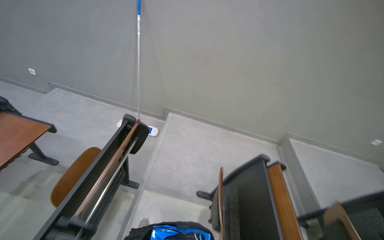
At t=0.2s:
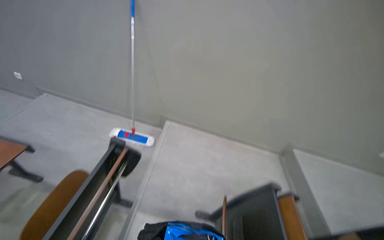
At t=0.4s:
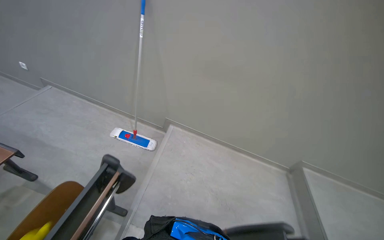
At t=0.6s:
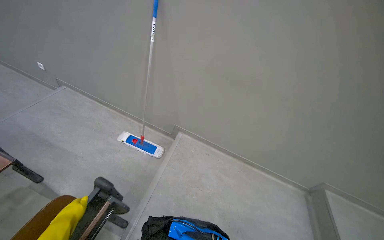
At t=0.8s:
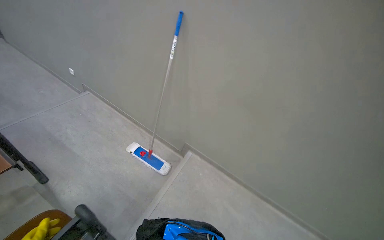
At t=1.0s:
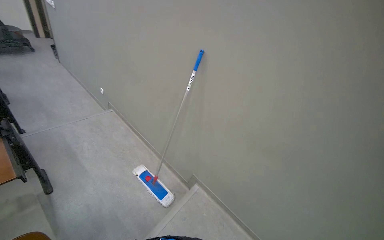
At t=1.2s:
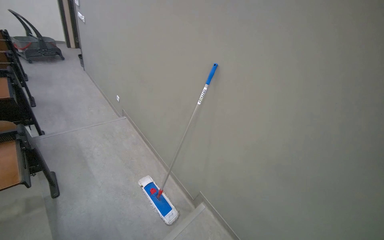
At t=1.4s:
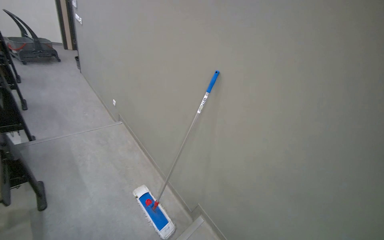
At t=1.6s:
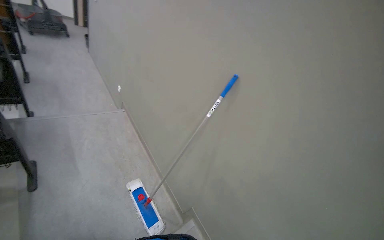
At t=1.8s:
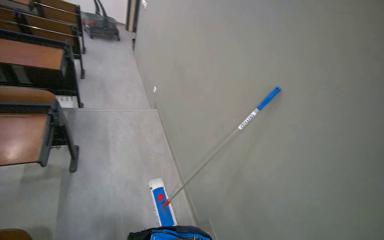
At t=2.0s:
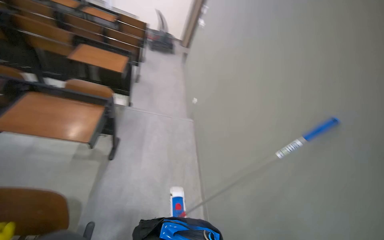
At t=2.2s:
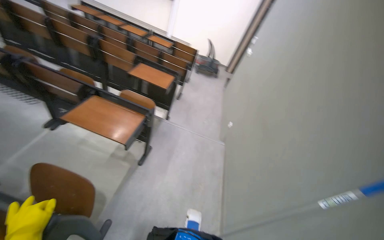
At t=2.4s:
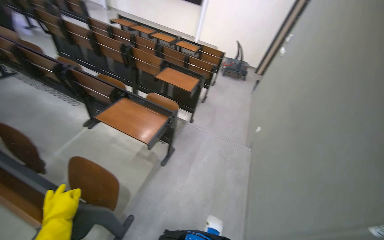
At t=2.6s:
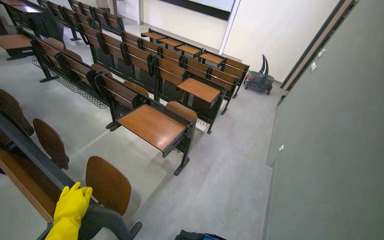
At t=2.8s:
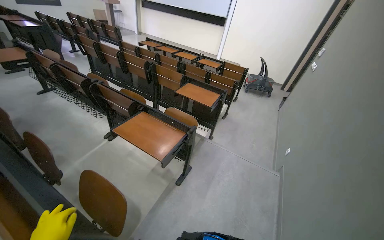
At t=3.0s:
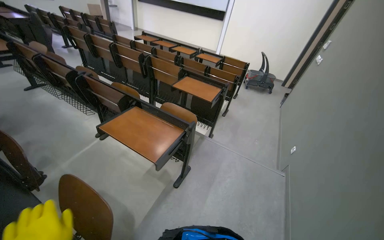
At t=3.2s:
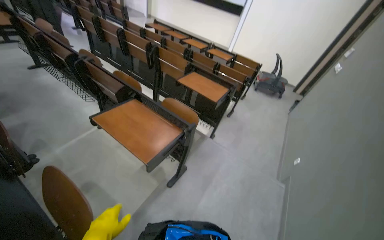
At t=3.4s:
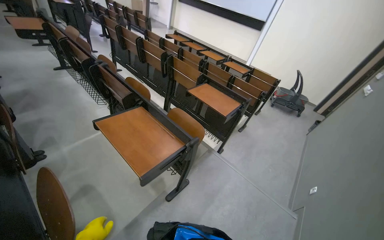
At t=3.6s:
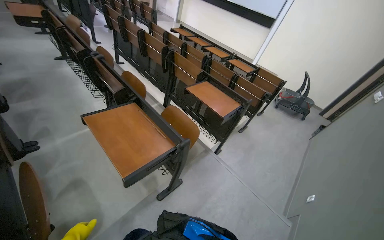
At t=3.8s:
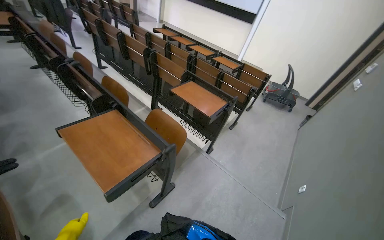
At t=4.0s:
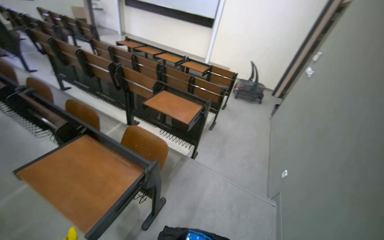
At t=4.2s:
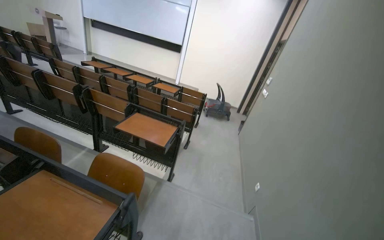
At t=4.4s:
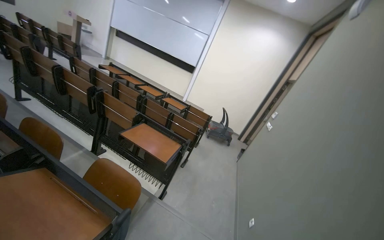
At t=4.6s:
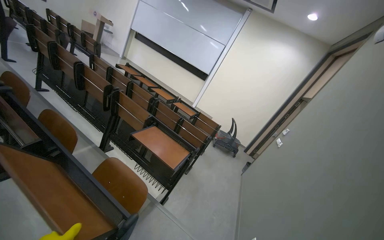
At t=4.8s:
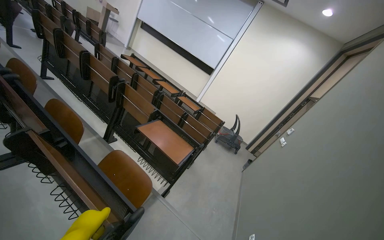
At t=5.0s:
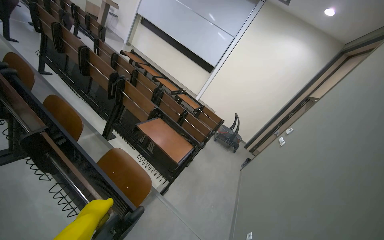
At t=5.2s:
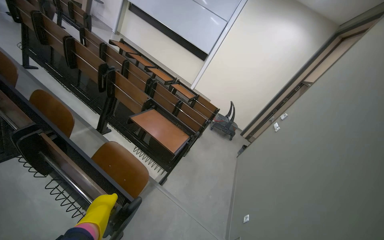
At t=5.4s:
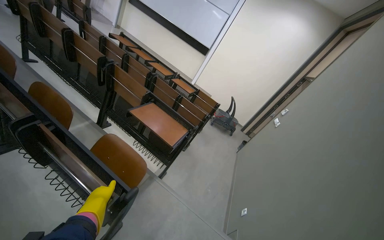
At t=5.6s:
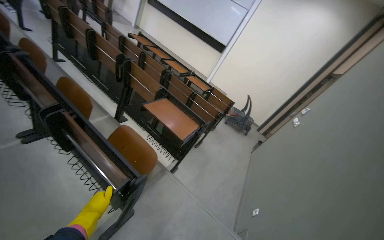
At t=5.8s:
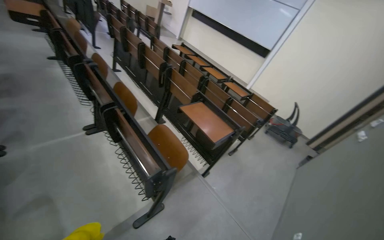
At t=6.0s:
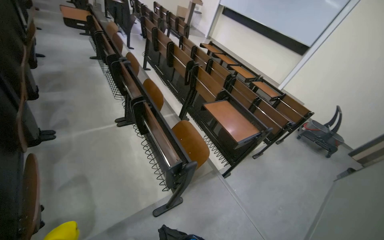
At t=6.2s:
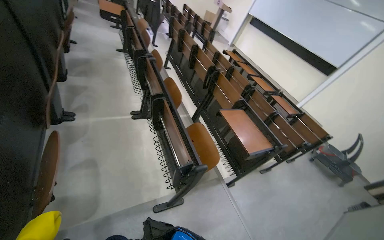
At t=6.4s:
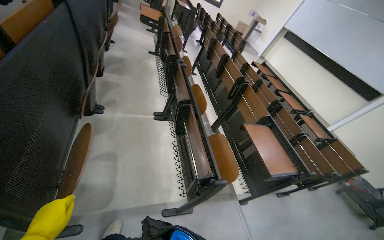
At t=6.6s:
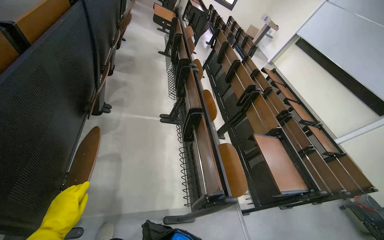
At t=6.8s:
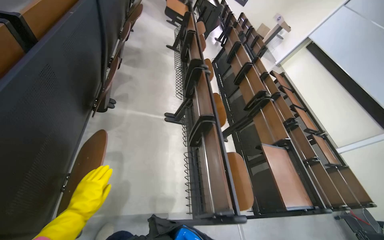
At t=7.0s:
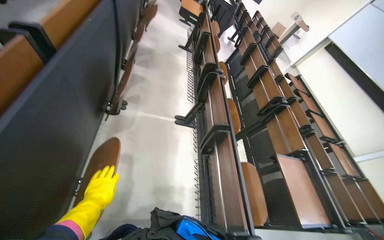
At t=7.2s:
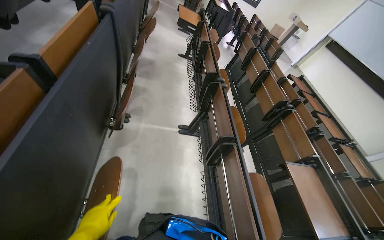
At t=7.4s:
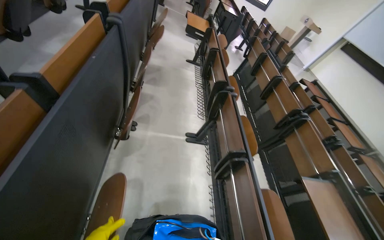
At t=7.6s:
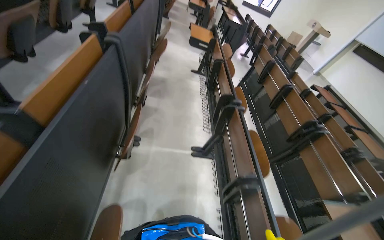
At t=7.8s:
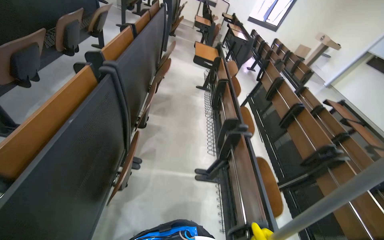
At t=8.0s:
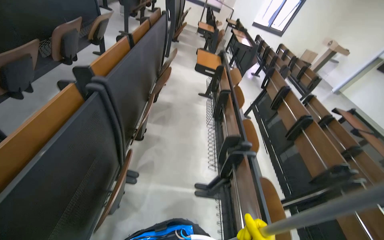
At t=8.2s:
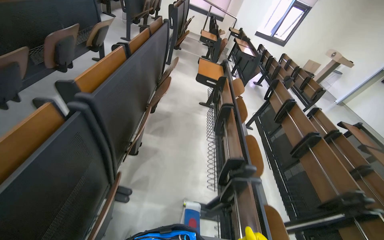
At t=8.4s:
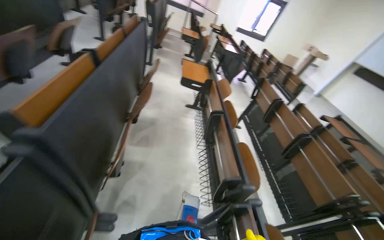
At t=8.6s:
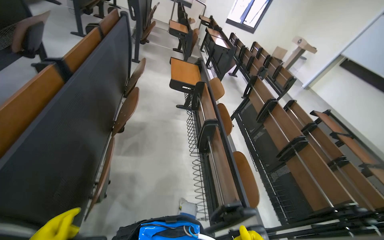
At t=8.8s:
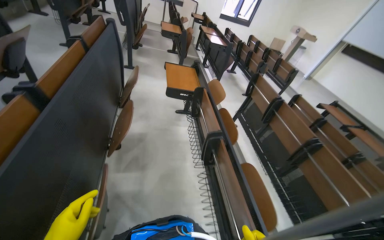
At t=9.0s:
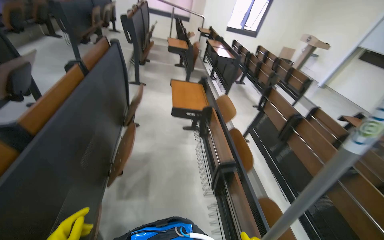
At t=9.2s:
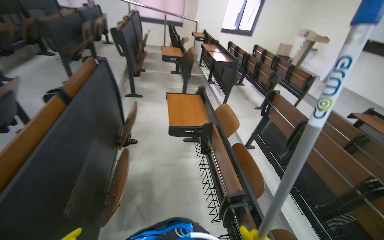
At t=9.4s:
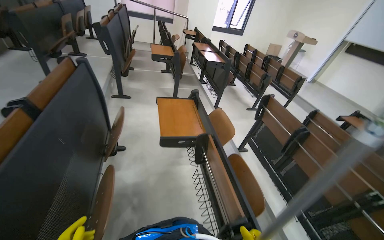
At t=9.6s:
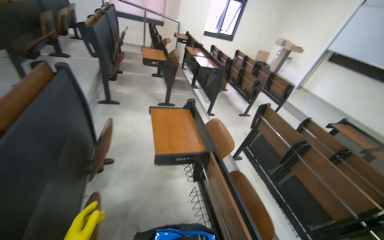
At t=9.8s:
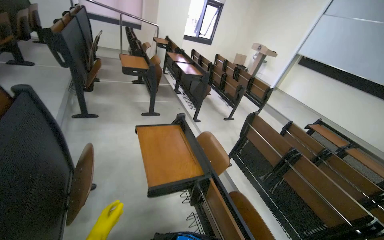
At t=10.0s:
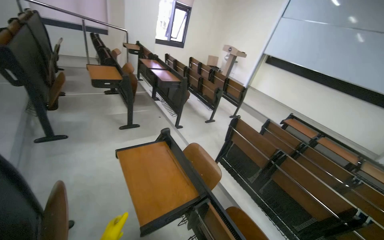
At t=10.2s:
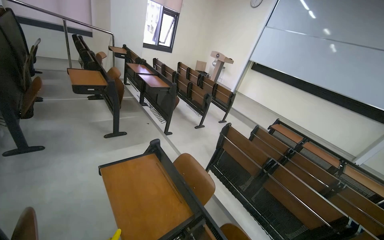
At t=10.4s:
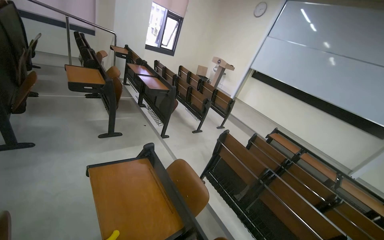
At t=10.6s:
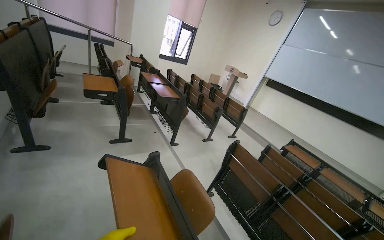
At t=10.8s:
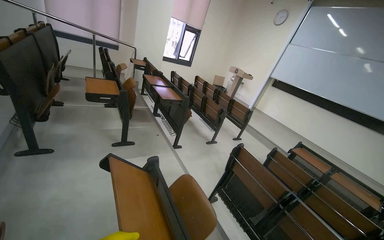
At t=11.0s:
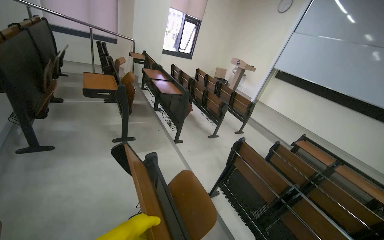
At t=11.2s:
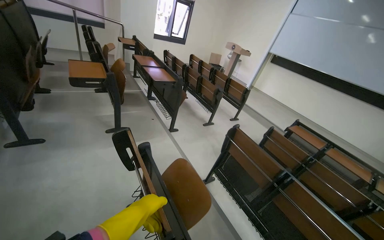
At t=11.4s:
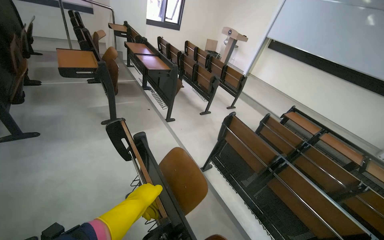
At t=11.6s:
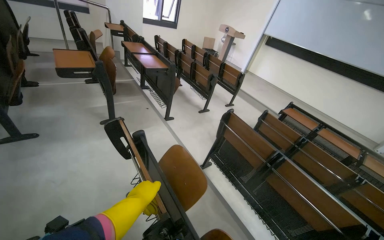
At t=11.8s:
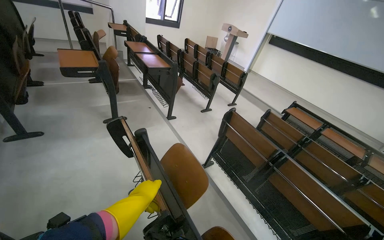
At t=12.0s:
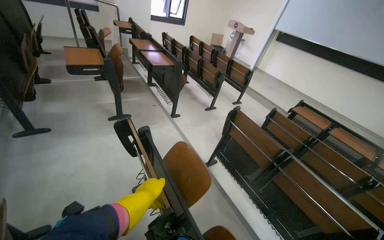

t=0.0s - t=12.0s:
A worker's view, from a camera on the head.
Job: mopping floor.
The whole recording: Cleaning lecture hall. The worker cleans the lecture hall by mopping the floor and walls, and wiping desks.
t=0.0s - t=1.6s: The camera travels approximately 90 cm. The wearer's head swings roughly 45 degrees to the left. The view tips upward by roughly 15 degrees.
t=1.6s - t=3.0s: The head turns to the left by some 65 degrees. The wearer looks approximately 20 degrees further upward.
t=3.0s - t=4.4s: The view tips upward by approximately 15 degrees.
t=4.4s - t=6.0s: The head turns to the left by about 35 degrees.
t=6.0s - t=7.6s: The camera travels approximately 60 cm. The wearer looks some 30 degrees further to the left.
t=7.6s - t=9.0s: The camera is carried about 1 m.
t=9.0s - t=10.4s: The head travels approximately 90 cm. The head turns to the right by some 30 degrees.

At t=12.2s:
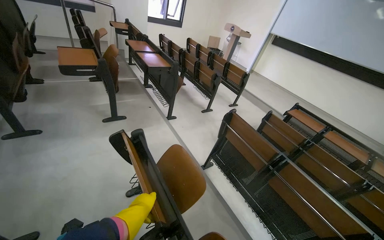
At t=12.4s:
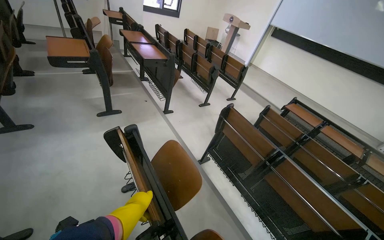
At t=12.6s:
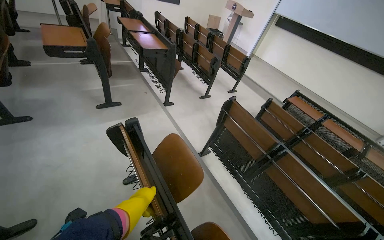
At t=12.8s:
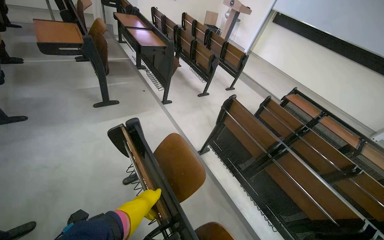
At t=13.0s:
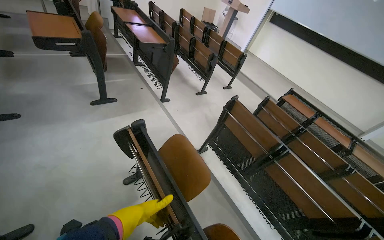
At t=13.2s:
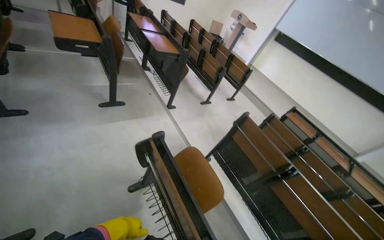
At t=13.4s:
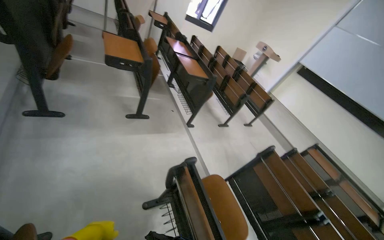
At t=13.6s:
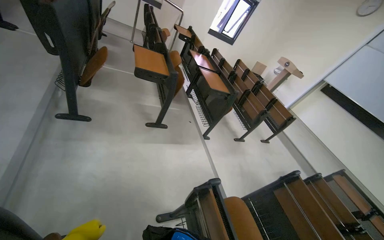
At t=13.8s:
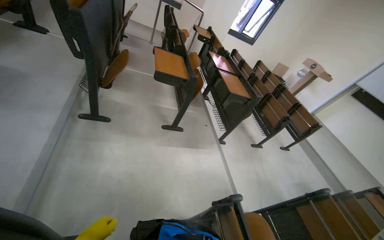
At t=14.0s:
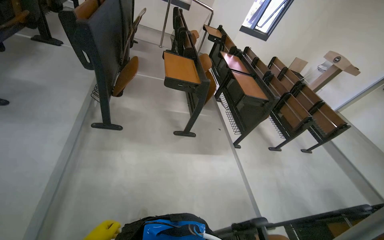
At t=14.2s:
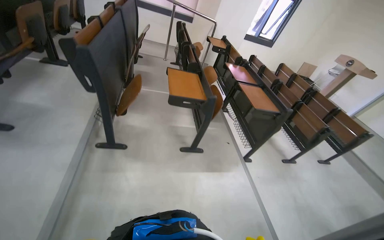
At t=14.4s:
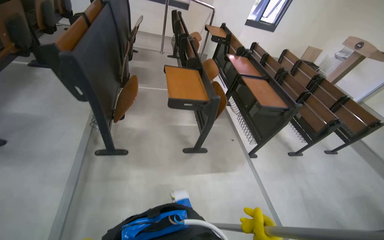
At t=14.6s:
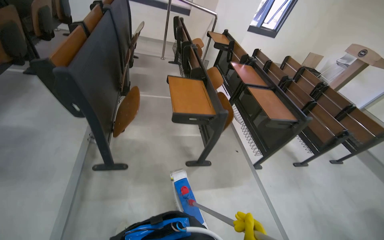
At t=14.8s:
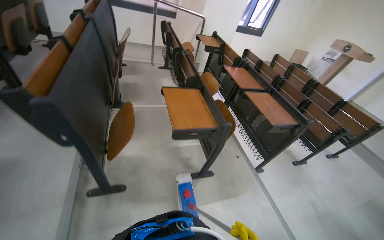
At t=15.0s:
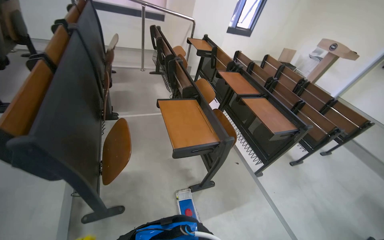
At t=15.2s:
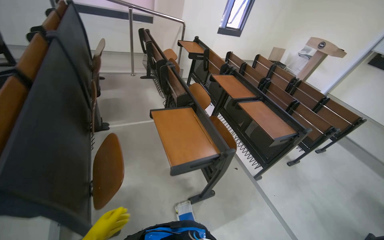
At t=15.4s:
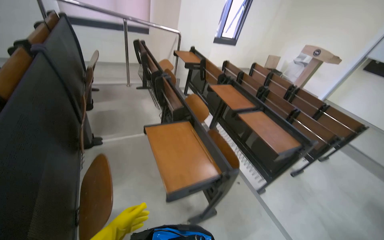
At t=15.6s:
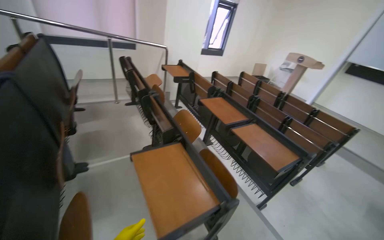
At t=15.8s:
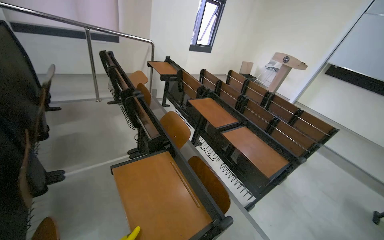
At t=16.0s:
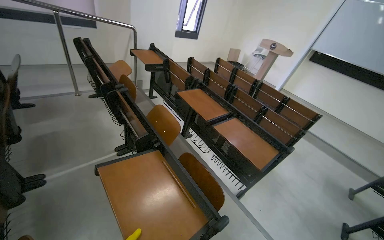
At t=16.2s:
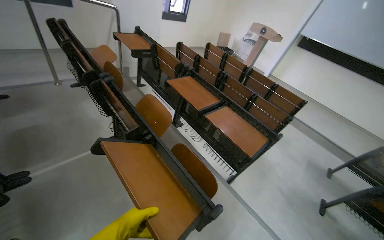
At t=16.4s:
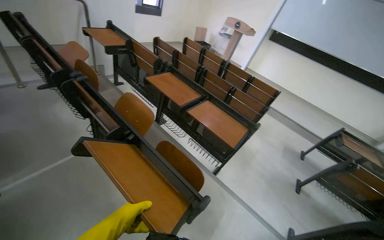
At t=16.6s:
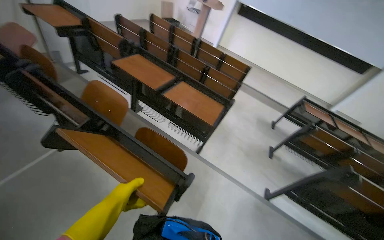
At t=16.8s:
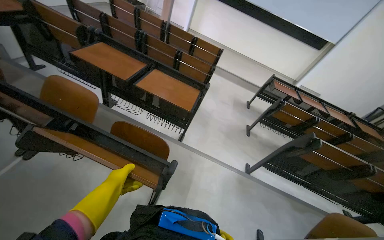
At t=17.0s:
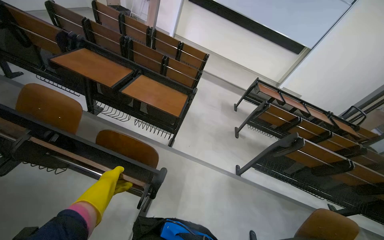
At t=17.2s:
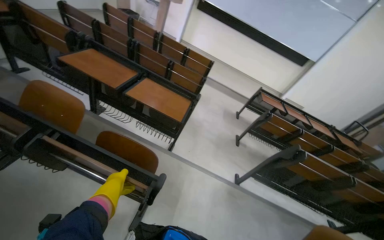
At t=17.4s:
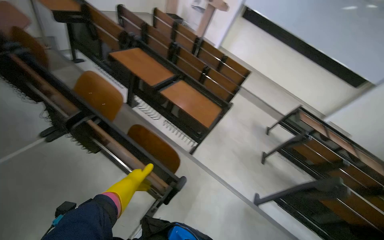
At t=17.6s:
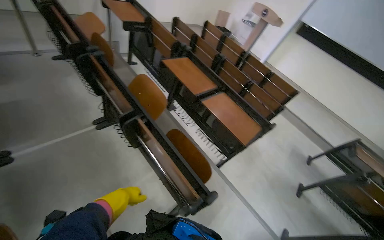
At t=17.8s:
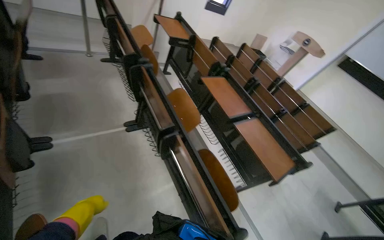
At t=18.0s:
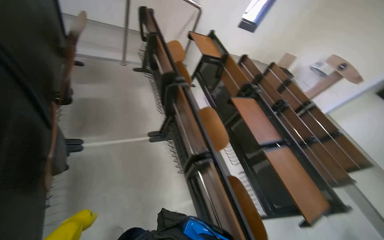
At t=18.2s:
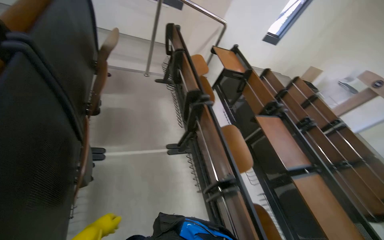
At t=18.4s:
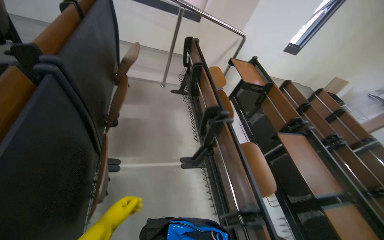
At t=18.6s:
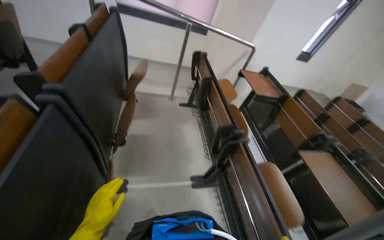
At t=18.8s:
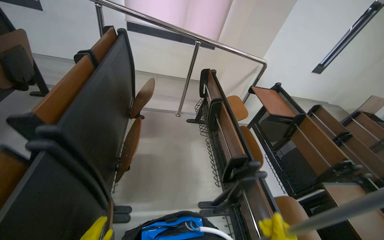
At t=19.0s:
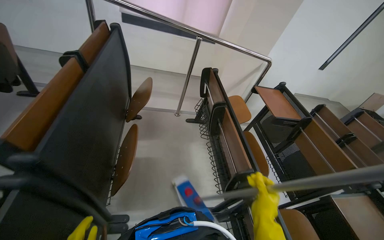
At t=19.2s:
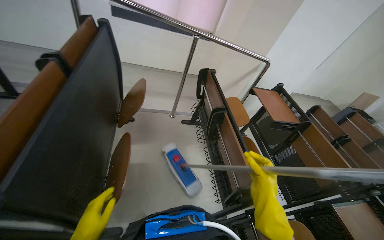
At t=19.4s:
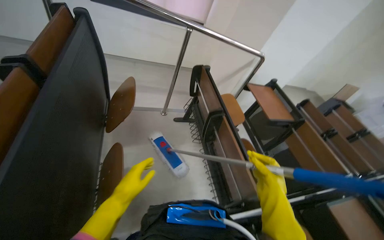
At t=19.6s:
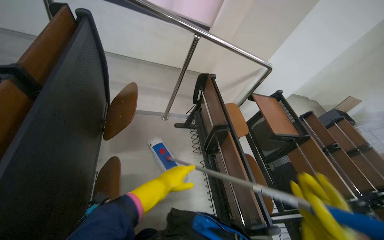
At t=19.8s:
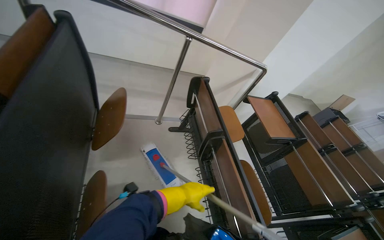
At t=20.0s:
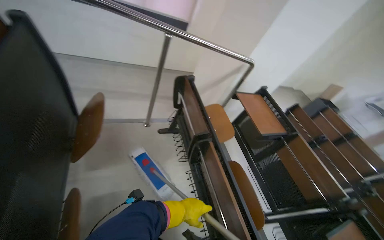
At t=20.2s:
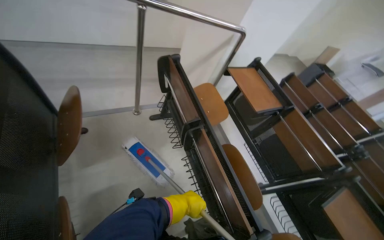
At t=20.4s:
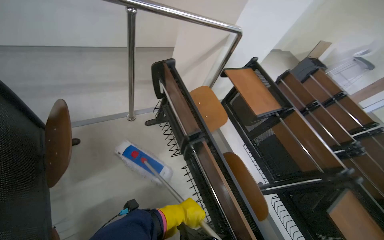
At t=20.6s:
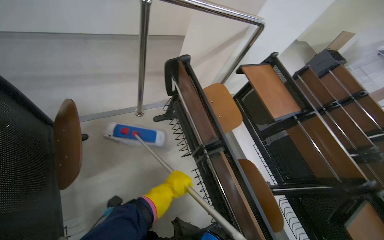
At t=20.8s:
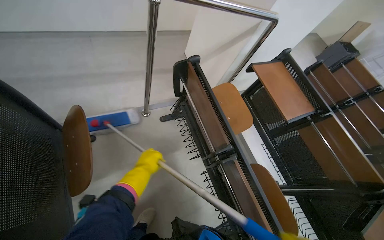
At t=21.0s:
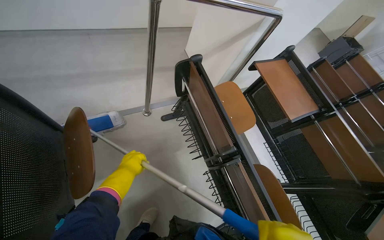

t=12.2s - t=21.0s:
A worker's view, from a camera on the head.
Job: mopping floor.
The whole recording: Cleaning lecture hall. The worker cleans the lecture hall by mopping the floor and walls, and wiping desks.
t=12.2s - t=13.6s: The wearer moves to the left, roughly 60 cm.
t=13.6s - t=15.2s: The head travels roughly 1 m.
t=15.2s - t=16.6s: The camera is carried approximately 40 cm. The head turns to the right by roughly 35 degrees. The camera pitches downward, by about 10 degrees.
t=16.6s - t=18.0s: The head turns to the left by about 40 degrees.
t=18.0s - t=19.6s: The camera is carried roughly 90 cm.
t=19.6s - t=21.0s: The wearer moves some 50 cm. The camera pitches downward, by about 20 degrees.
